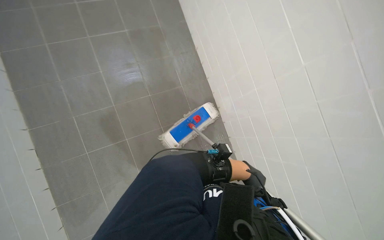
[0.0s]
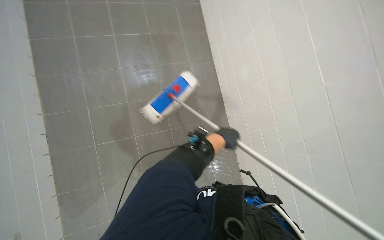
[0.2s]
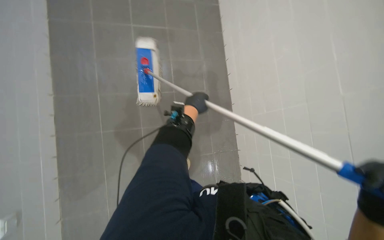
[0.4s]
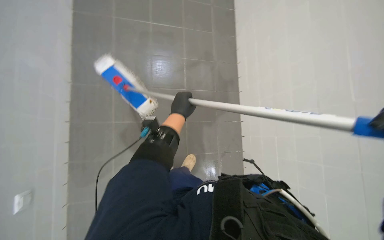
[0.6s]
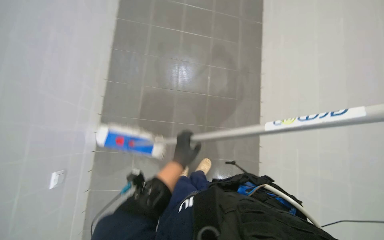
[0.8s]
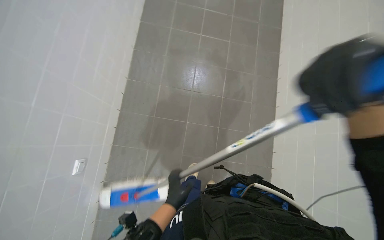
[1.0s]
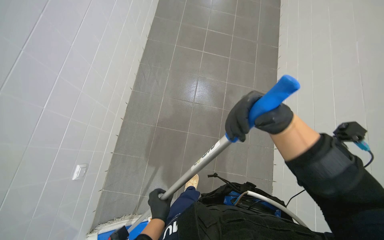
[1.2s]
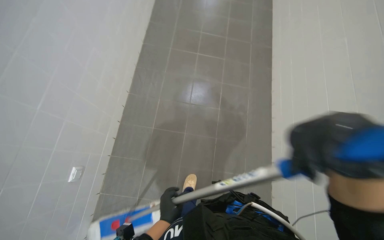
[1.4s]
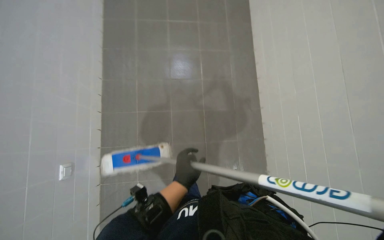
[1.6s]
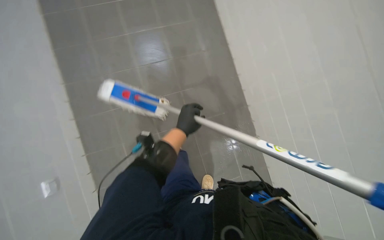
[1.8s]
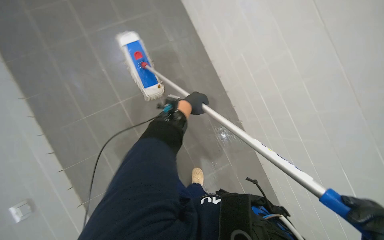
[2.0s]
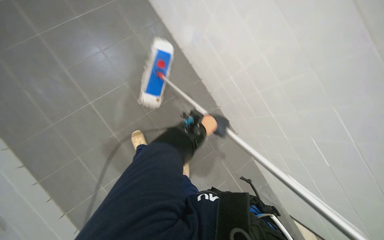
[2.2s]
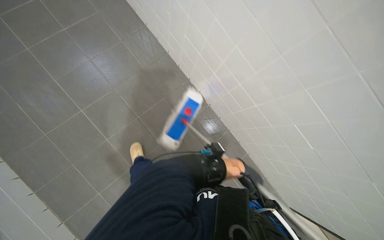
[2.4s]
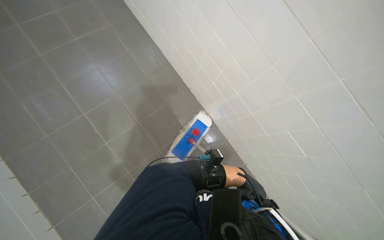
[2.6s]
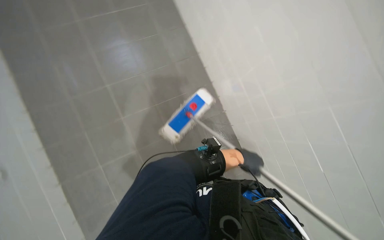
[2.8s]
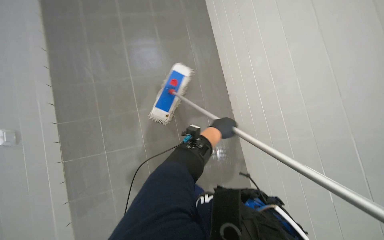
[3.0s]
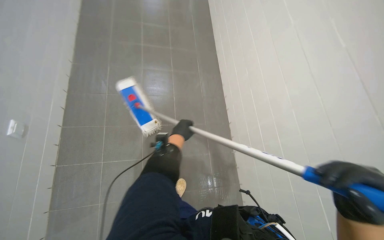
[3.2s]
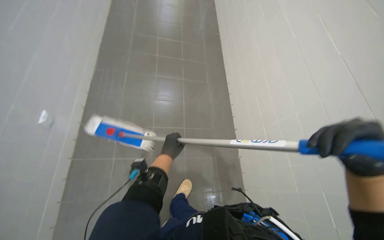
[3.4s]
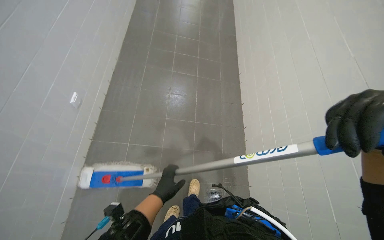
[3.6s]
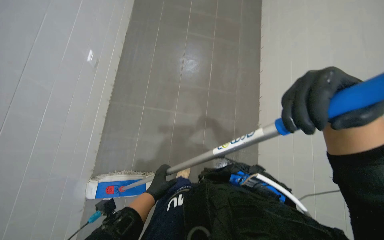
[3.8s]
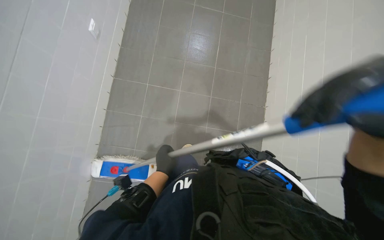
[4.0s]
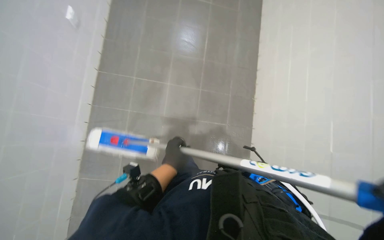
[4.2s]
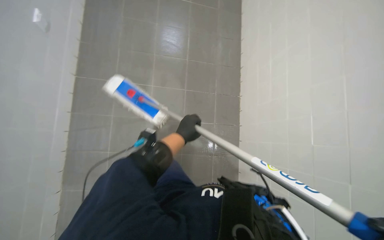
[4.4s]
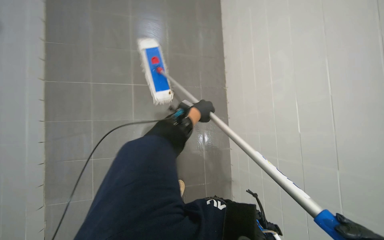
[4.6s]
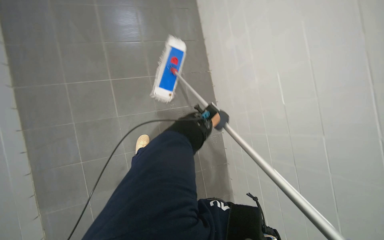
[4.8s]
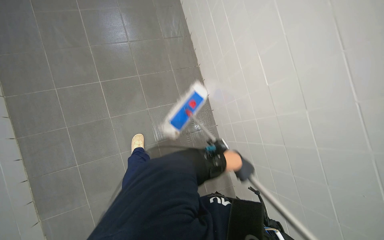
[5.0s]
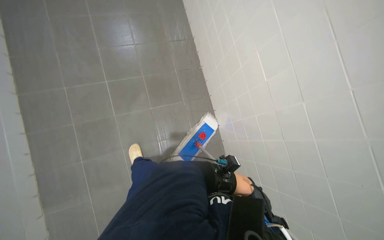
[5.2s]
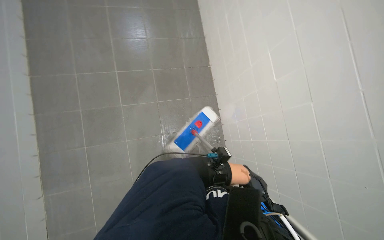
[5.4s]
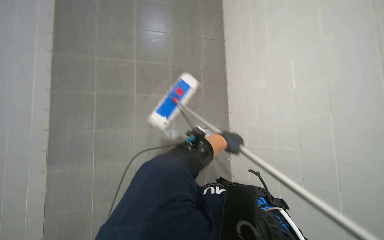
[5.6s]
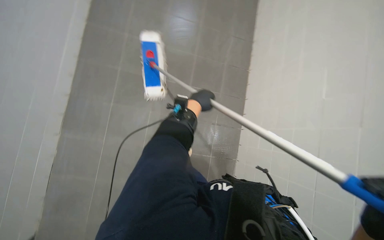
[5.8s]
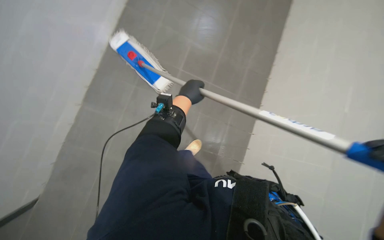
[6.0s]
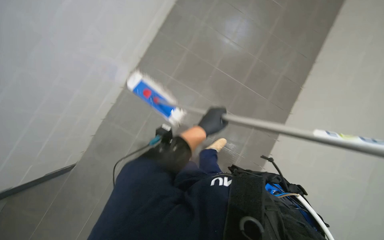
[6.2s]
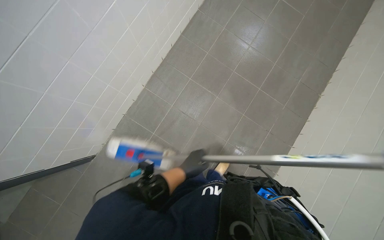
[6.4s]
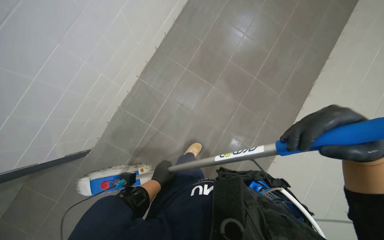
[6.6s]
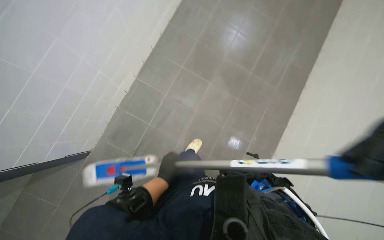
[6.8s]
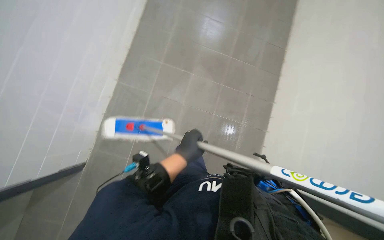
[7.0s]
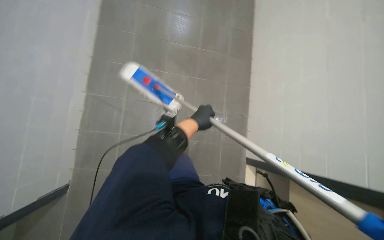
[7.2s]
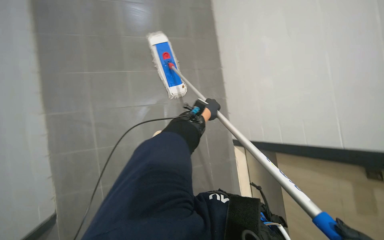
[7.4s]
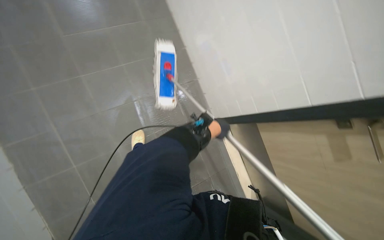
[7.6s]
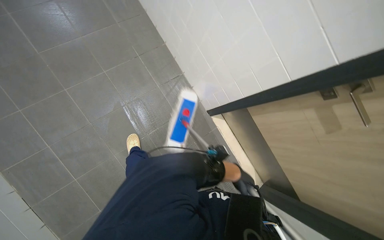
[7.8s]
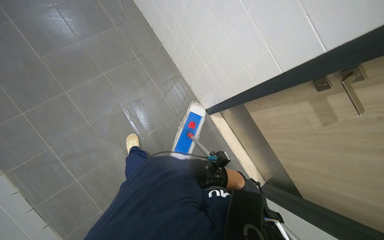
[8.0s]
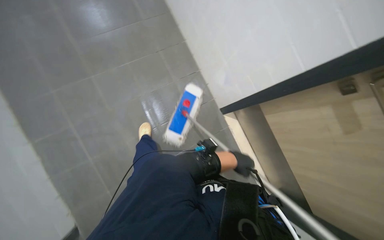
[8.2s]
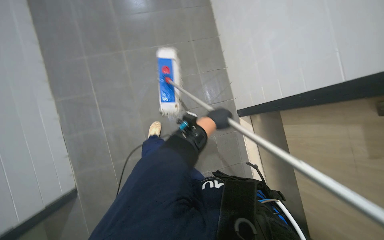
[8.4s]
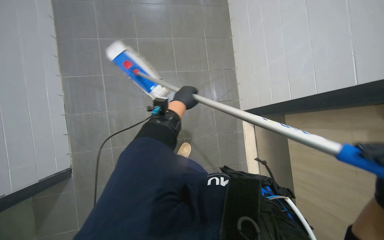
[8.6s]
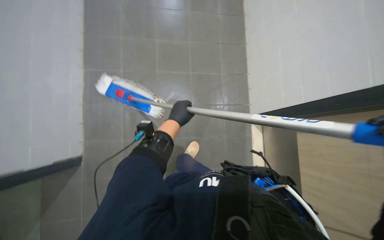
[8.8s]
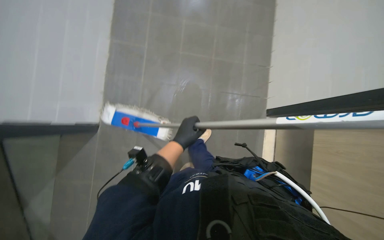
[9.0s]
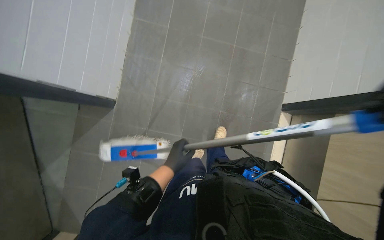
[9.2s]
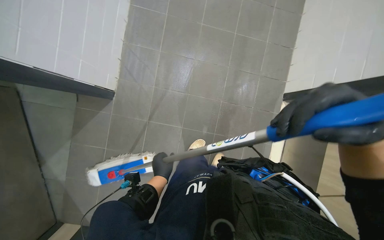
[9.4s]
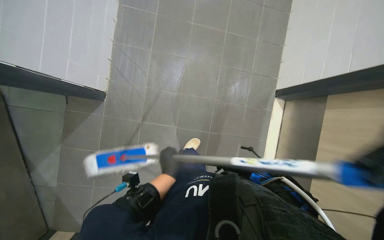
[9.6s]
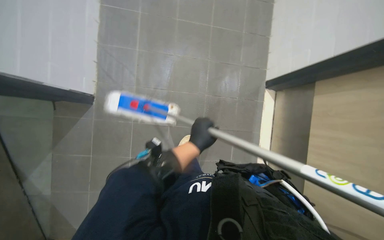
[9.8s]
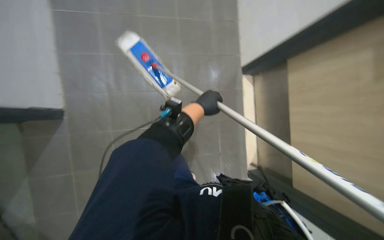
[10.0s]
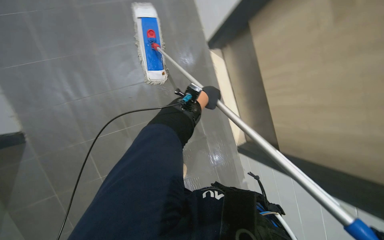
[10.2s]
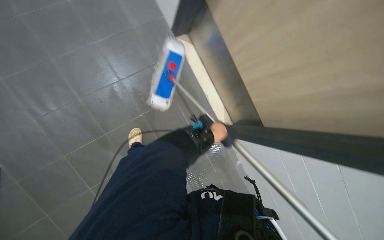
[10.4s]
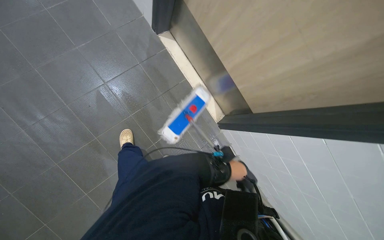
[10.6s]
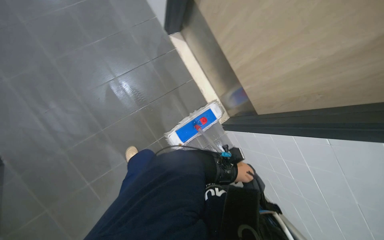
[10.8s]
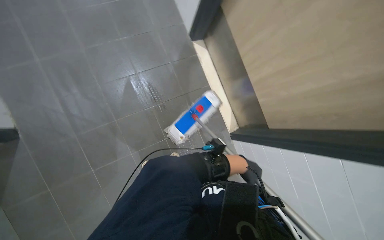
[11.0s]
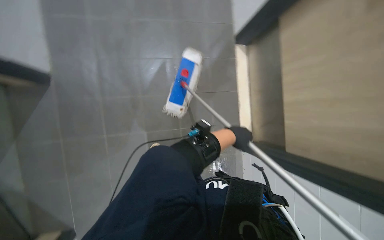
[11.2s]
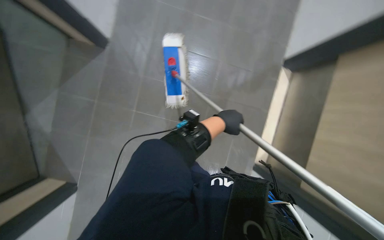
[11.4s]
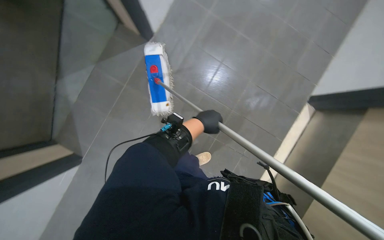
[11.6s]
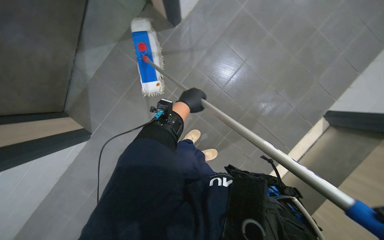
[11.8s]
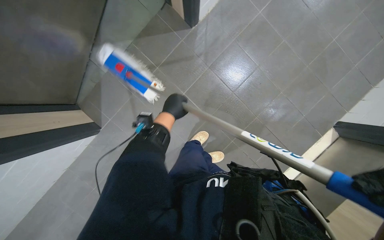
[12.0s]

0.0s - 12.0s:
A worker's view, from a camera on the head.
Job: mopping floor.
The whole recording: Mopping hallway floor. The worker mops the hallway floor.
0.0s - 1.6s: The left hand goes up and down the picture, approximately 40 cm each way, reversing 2 times.
1.6s - 3.0s: The left hand moves up and down the picture over approximately 25 cm, changing direction 2 times.
3.0s - 4.4s: The camera travels some 40 cm.
6.0s - 7.6s: The head turns to the right by roughly 50 degrees. The camera pitches downward, by roughly 15 degrees.
7.6s - 9.0s: The wearer's head swings approximately 35 degrees to the left.
9.0s - 10.4s: The view swings some 15 degrees to the right. The view tips downward by approximately 15 degrees.
10.4s - 12.0s: The scene turns about 35 degrees clockwise in the picture.

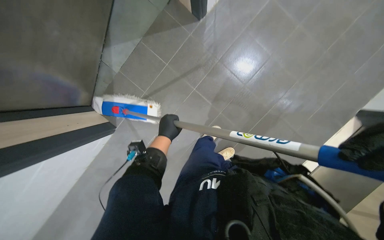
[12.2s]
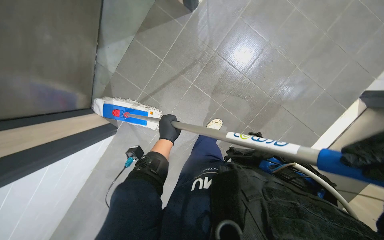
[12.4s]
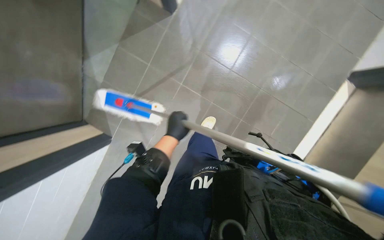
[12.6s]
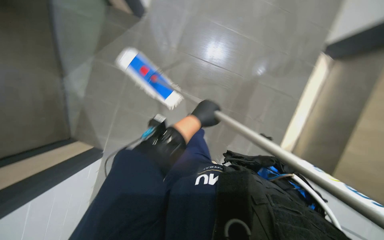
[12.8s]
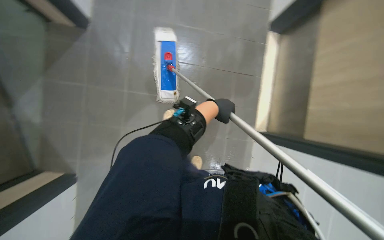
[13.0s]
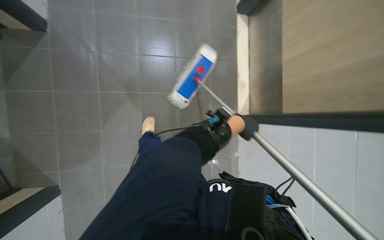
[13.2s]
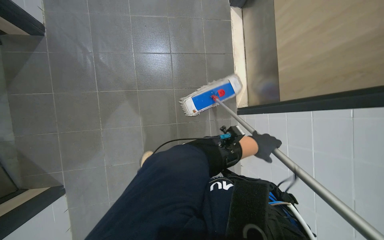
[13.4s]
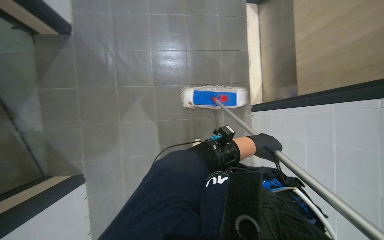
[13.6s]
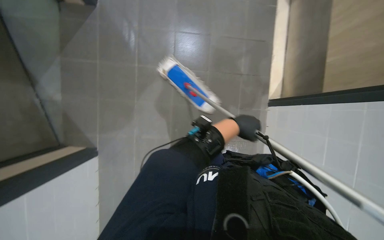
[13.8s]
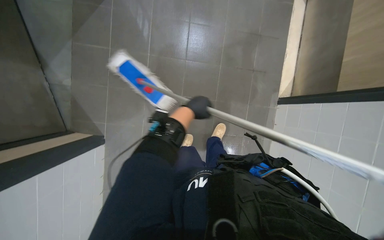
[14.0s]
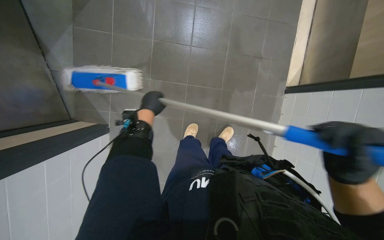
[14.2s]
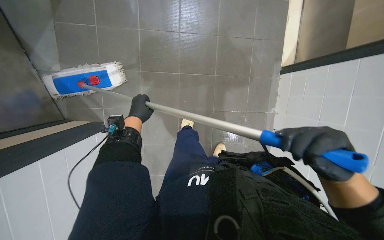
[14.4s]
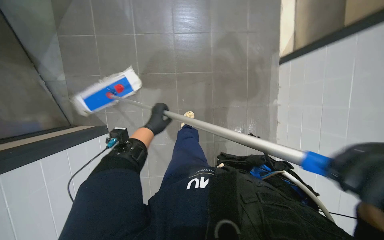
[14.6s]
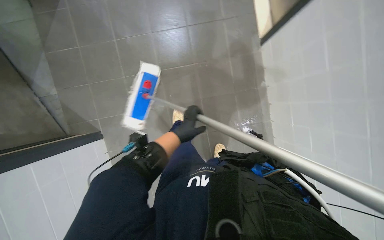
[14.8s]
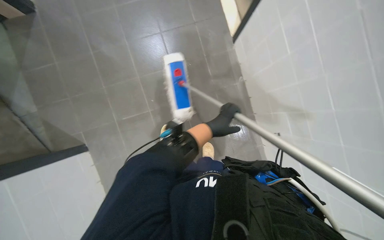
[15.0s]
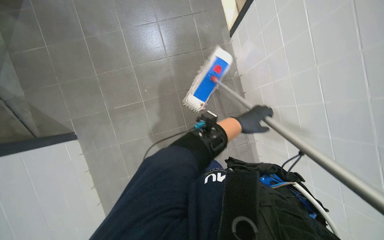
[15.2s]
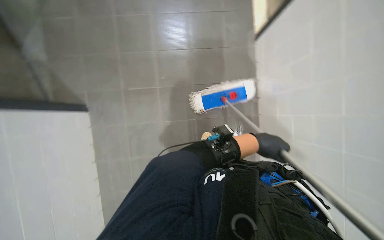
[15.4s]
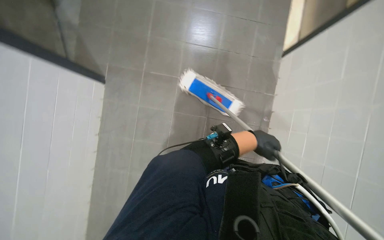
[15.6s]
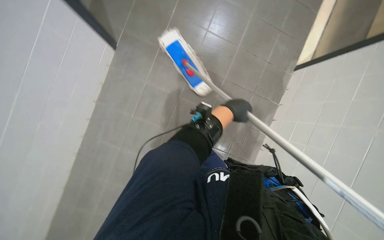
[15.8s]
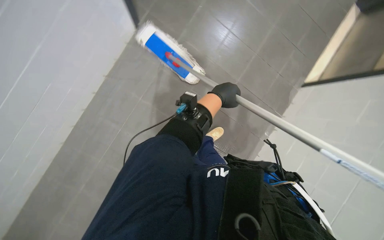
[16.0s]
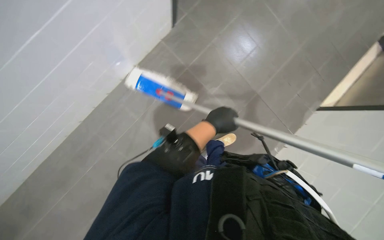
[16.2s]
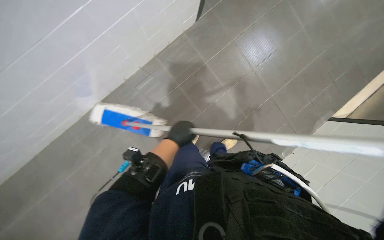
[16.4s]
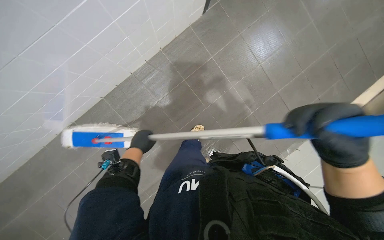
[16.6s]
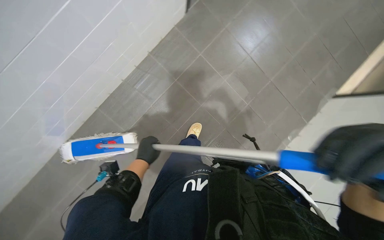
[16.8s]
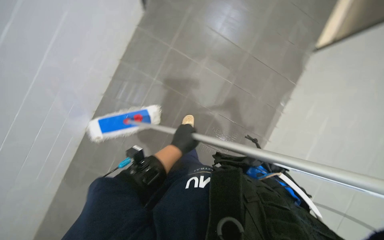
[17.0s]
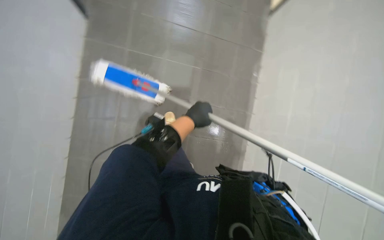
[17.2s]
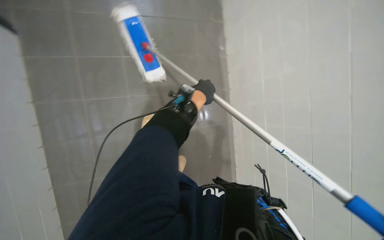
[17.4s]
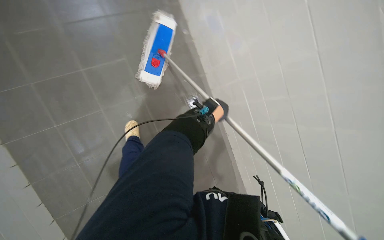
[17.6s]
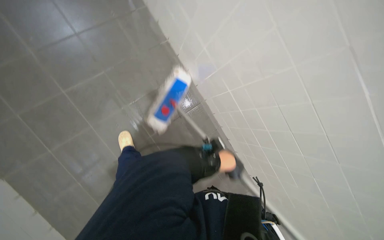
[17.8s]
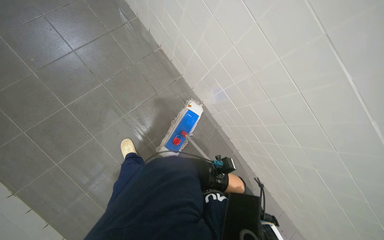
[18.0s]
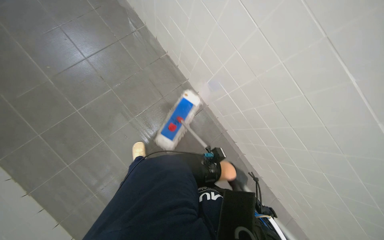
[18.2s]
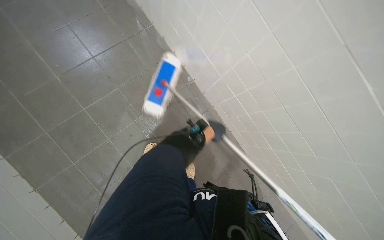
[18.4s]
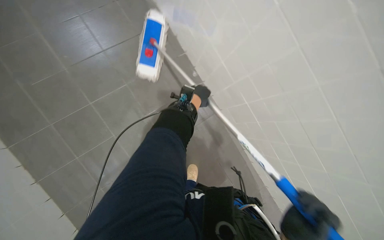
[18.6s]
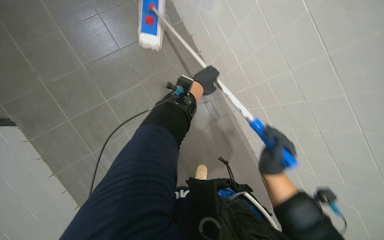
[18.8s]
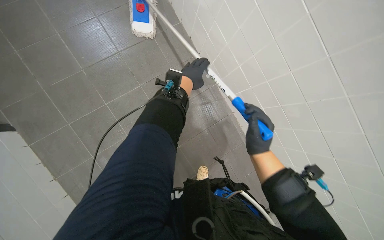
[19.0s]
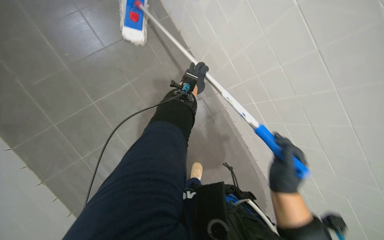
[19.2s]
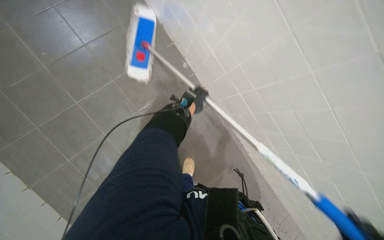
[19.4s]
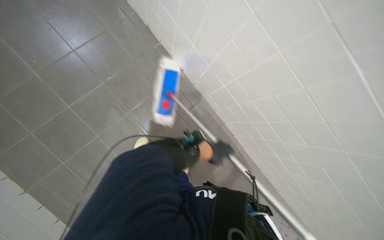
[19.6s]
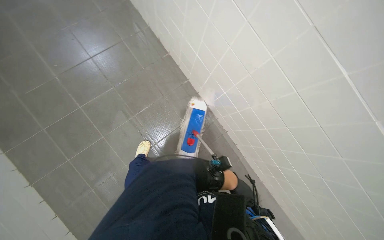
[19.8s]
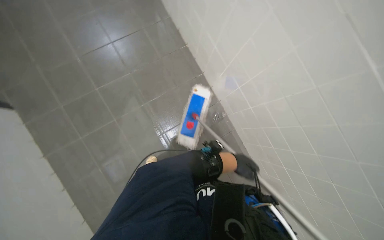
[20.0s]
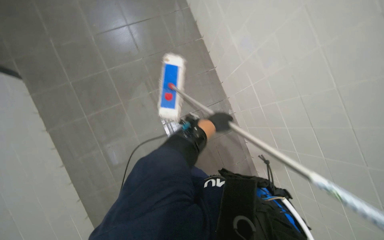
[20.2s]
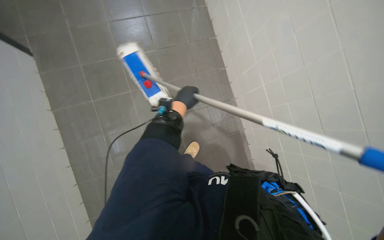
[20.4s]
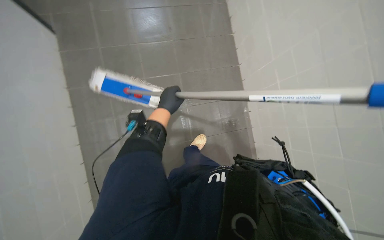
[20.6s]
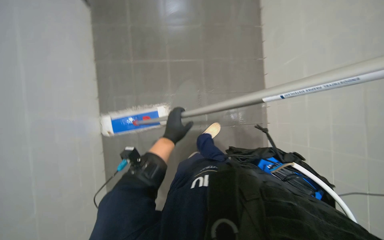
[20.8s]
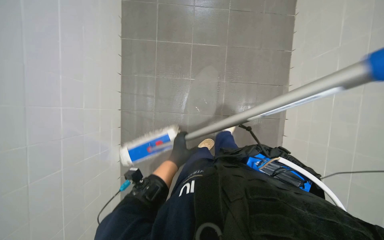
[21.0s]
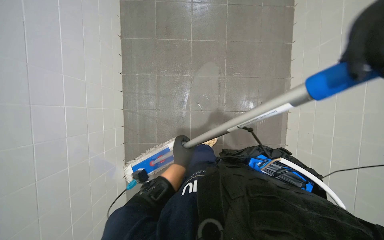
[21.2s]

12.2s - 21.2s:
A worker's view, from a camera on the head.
Job: mopping floor.
The whole recording: Mopping hallway floor. The worker mops the hallway floor.
12.2s - 13.8s: The left hand heads to the right, covering approximately 20 cm.
13.8s - 15.2s: The camera pitches downward, by about 15 degrees. The left hand reaches about 35 cm to the left, then returns.
15.2s - 16.6s: Everything in view rotates some 40 degrees clockwise.
16.6s - 18.2s: Everything in view rotates roughly 40 degrees counterclockwise.
18.2s - 19.8s: The left hand moves to the right, roughly 10 cm, and reaches roughly 40 cm up the picture, then returns.
19.8s - 21.2s: The wearer looks roughly 30 degrees further to the left. The left hand goes some 40 cm to the left.
